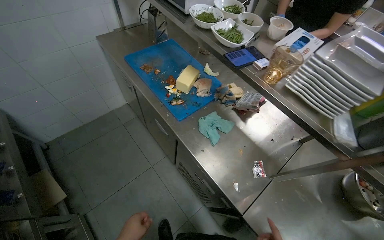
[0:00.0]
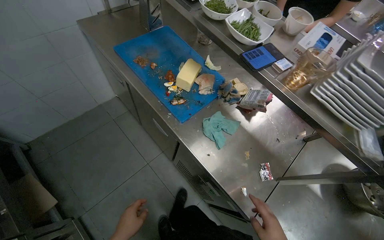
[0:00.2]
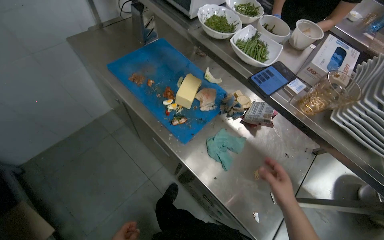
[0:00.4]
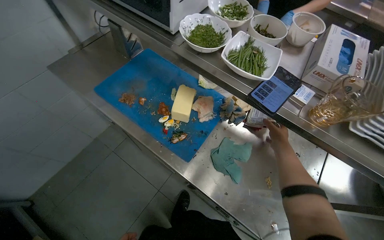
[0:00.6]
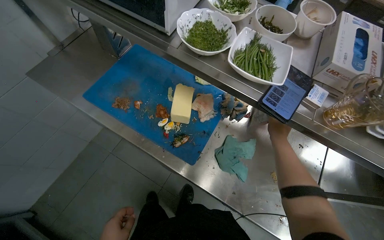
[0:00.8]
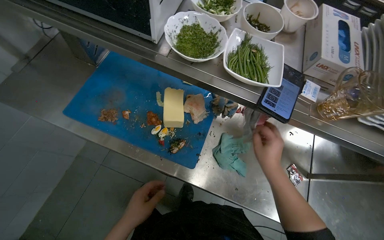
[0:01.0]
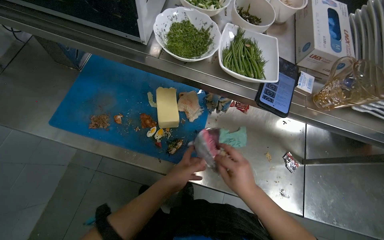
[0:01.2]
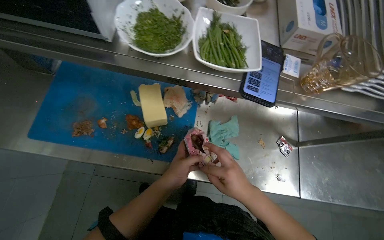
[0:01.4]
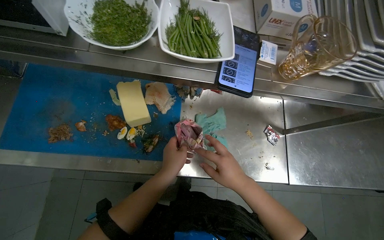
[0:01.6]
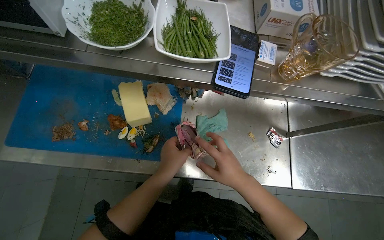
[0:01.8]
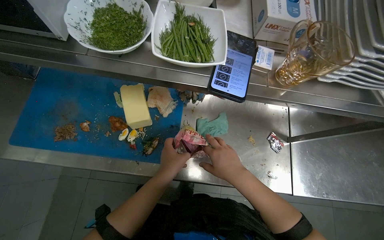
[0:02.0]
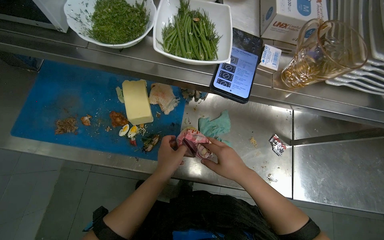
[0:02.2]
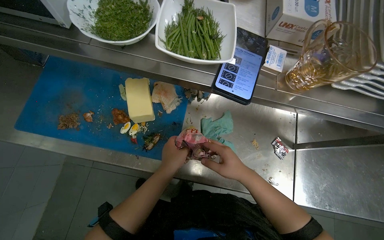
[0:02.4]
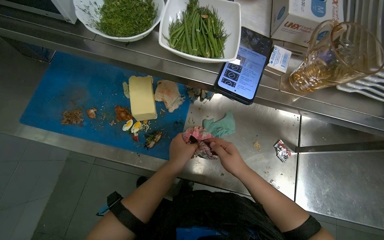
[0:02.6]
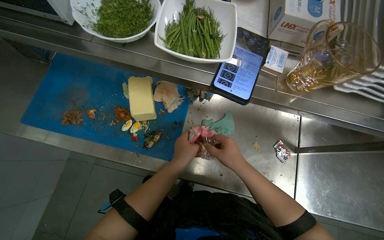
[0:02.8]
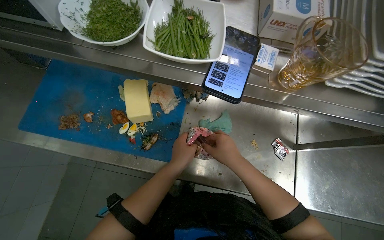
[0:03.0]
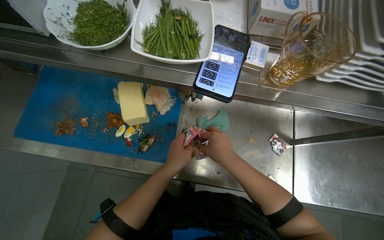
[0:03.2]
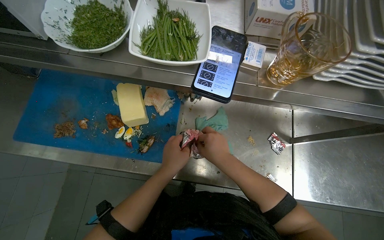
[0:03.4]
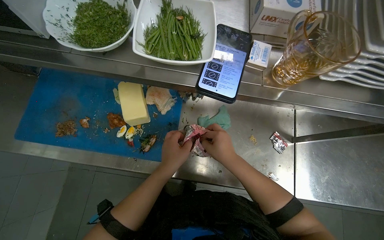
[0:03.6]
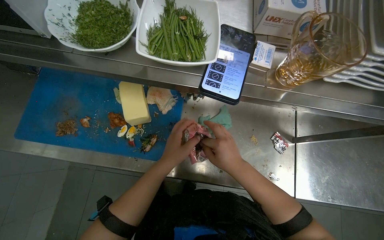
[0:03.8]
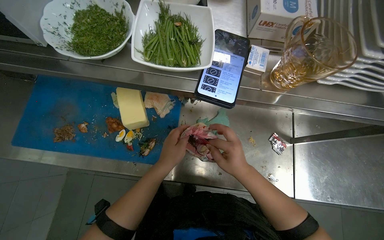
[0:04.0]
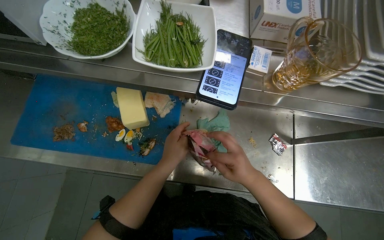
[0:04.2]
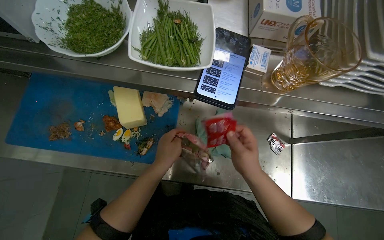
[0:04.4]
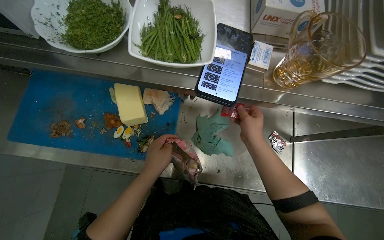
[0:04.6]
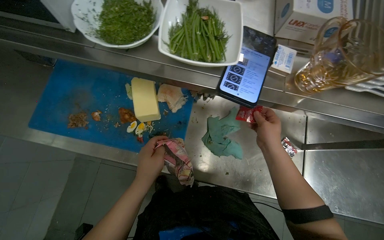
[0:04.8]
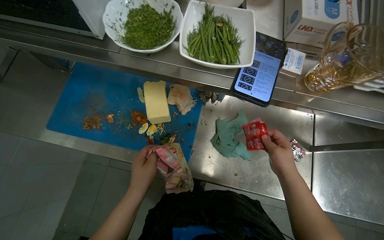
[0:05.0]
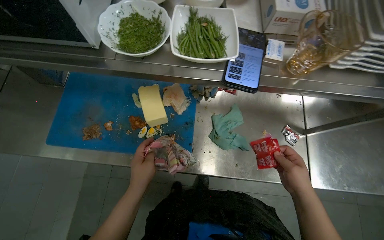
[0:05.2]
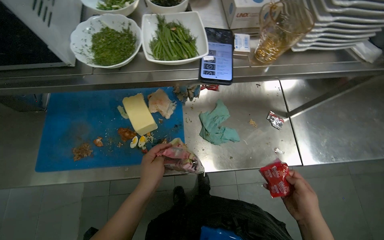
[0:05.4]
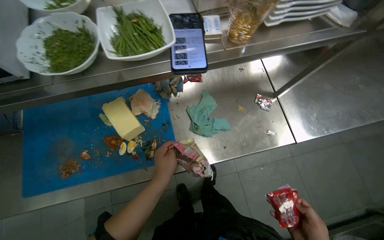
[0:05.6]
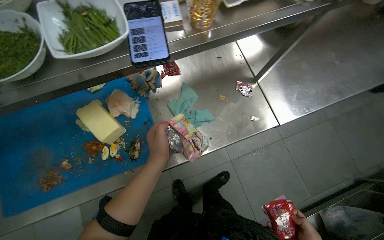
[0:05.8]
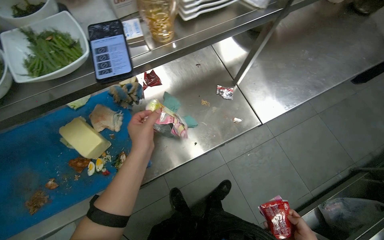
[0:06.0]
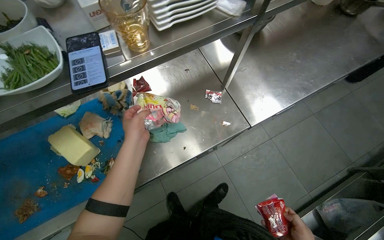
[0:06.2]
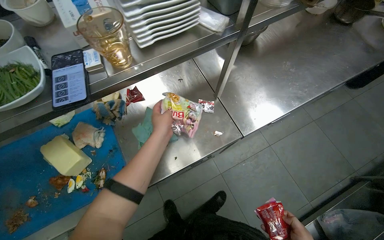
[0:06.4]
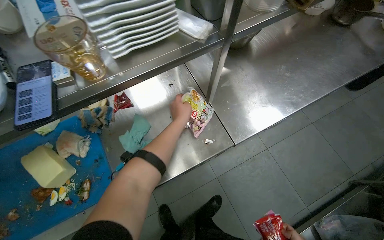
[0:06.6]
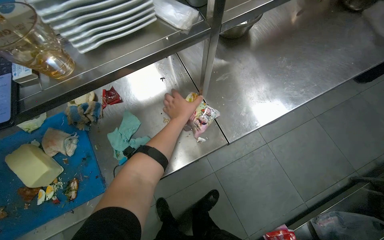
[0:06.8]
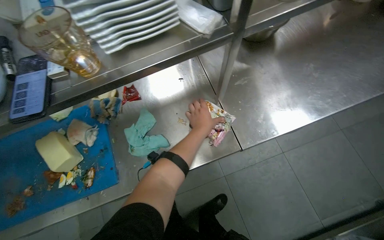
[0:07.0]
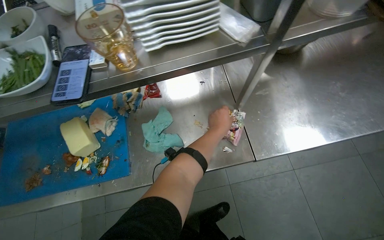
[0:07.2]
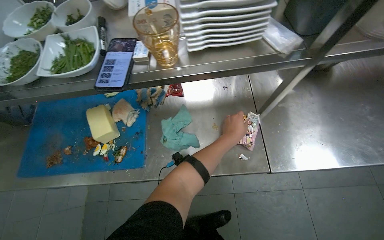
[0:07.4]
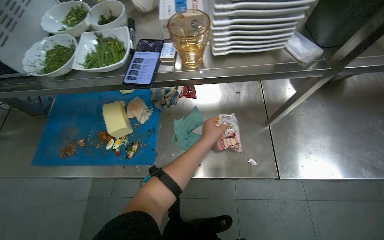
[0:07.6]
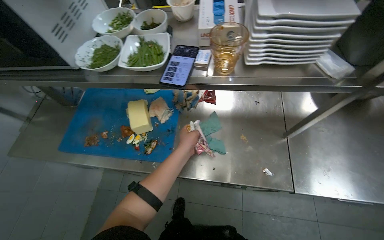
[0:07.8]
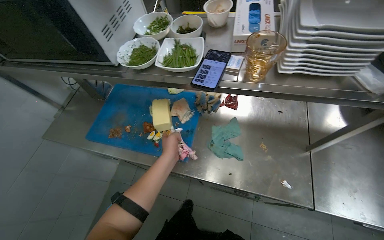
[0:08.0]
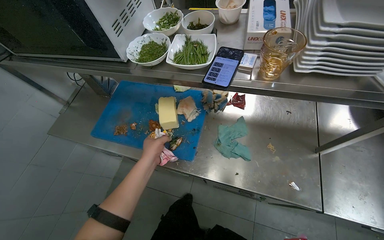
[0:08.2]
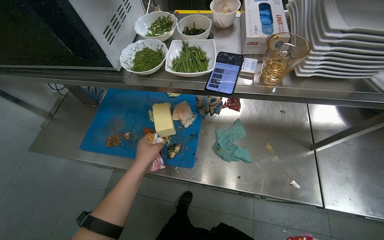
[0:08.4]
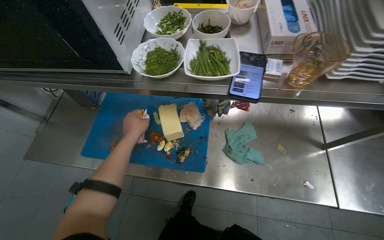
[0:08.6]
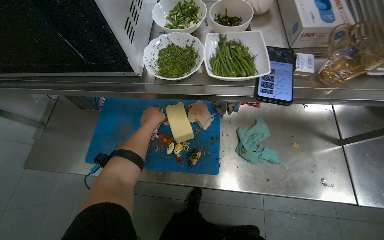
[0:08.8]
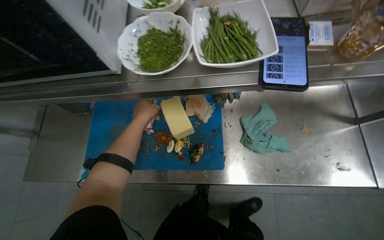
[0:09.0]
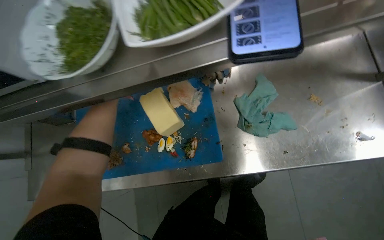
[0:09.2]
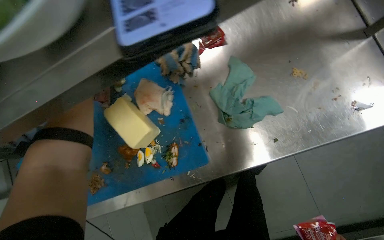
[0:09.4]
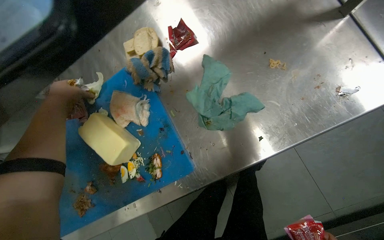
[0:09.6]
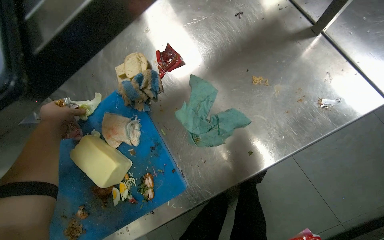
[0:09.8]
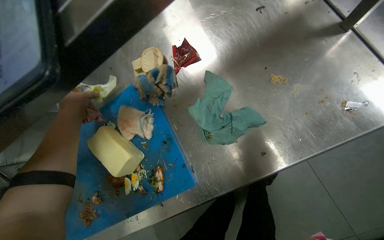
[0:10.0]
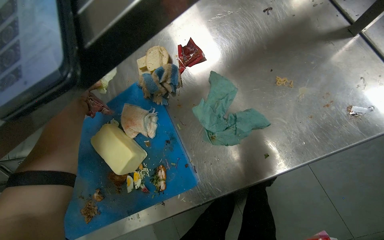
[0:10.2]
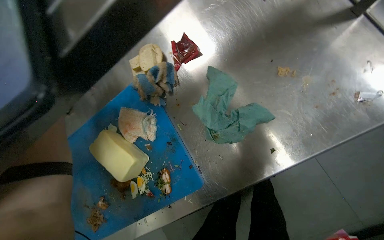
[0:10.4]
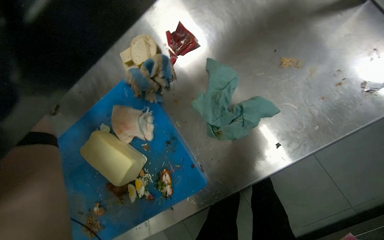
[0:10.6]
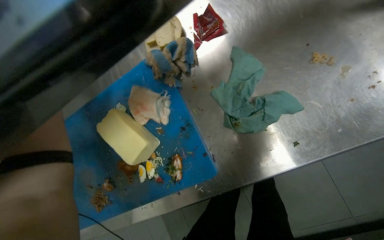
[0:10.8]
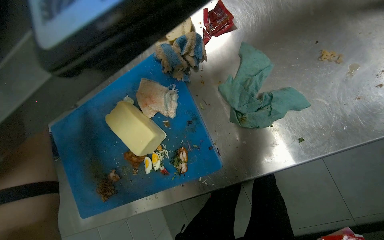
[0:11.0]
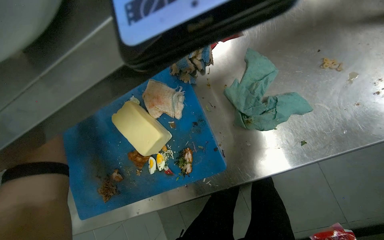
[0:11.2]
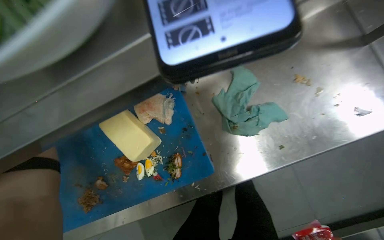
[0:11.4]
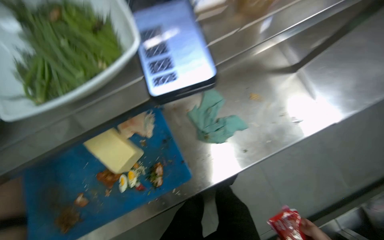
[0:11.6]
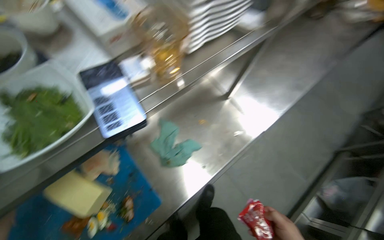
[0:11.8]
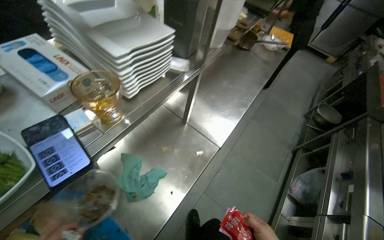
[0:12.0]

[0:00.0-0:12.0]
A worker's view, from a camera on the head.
Job: organizing items.
The whole recording: Organizing kitchen counter and preparing ingredients. The worker organizes items on the kitchen counter, stores bottles, opens ingredient packets, and clears scraps.
0:00.0 to 0:01.6: The wearer moves roughly 50 cm. The head rotates some 45 degrees to the right. The wearer looks about 20 degrees further downward.
0:03.0 to 0:04.4: The hands make small movements and keep their place.
0:04.4 to 0:06.0: Everything in view rotates some 35 degrees counterclockwise.
0:06.0 to 0:07.6: The head turns to the left by some 30 degrees.
0:07.6 to 0:09.0: The left hand is displaced to the left, farther from the camera and up the picture by roughly 50 cm.
0:09.0 to 0:10.4: The scene rotates counterclockwise by approximately 30 degrees.
0:10.4 to 0:12.0: The wearer's head swings about 40 degrees to the right. The view tips upward by roughly 25 degrees.

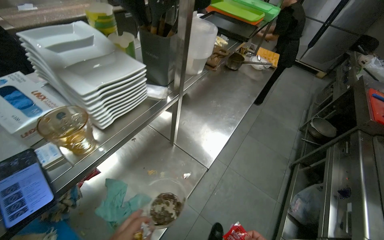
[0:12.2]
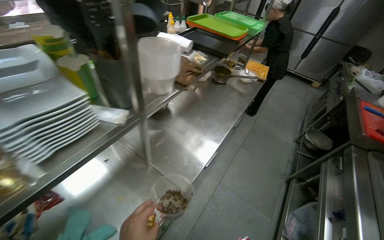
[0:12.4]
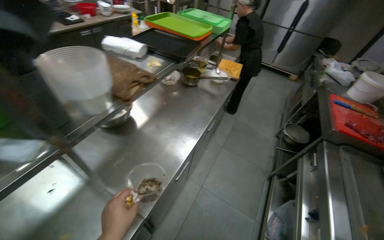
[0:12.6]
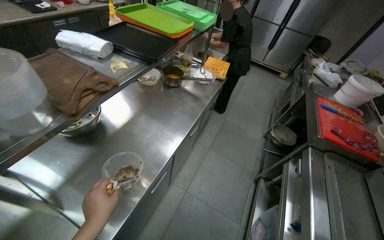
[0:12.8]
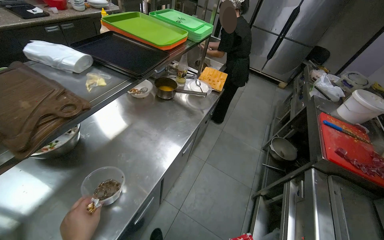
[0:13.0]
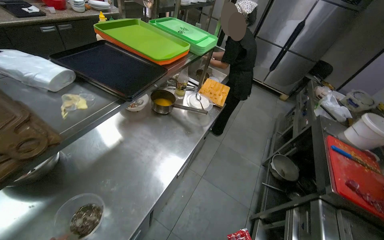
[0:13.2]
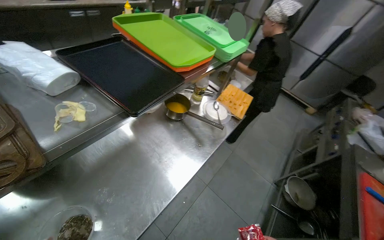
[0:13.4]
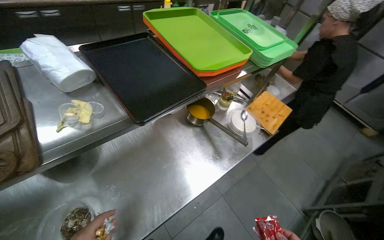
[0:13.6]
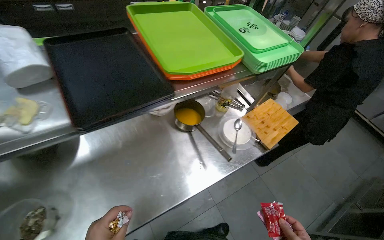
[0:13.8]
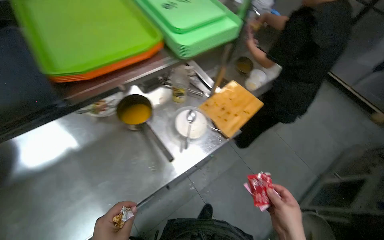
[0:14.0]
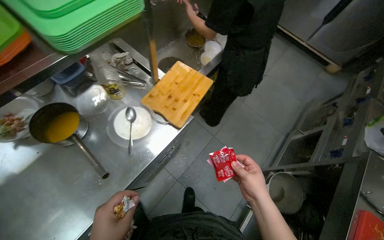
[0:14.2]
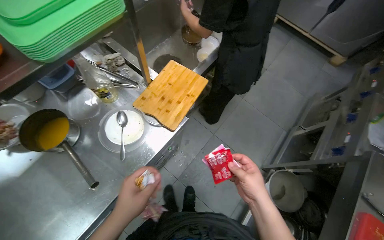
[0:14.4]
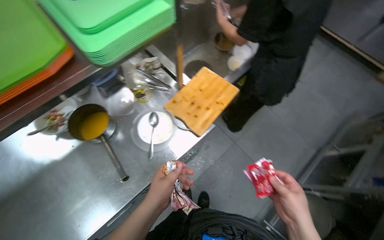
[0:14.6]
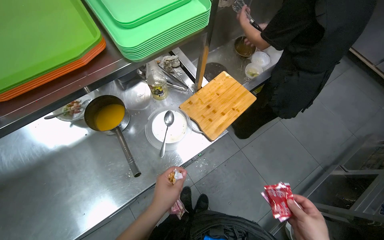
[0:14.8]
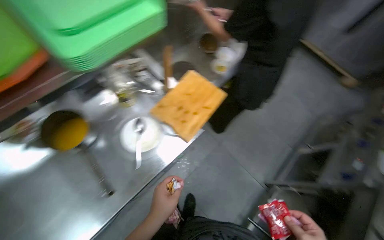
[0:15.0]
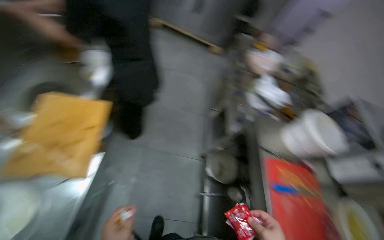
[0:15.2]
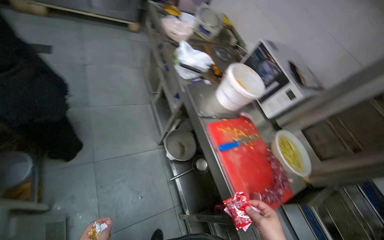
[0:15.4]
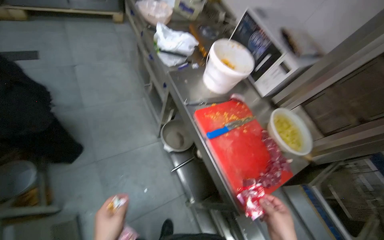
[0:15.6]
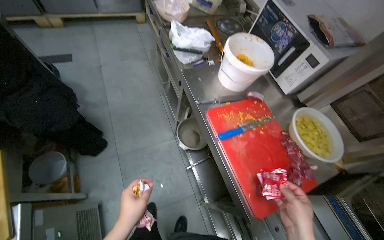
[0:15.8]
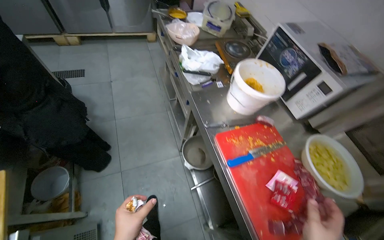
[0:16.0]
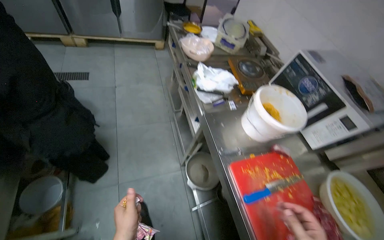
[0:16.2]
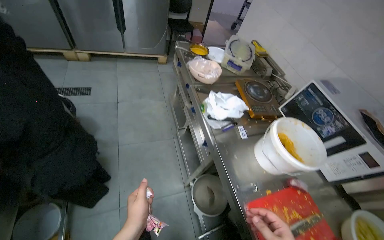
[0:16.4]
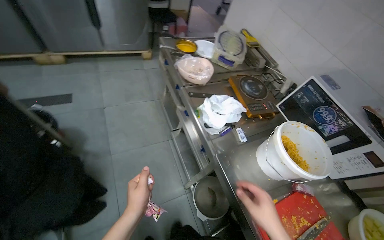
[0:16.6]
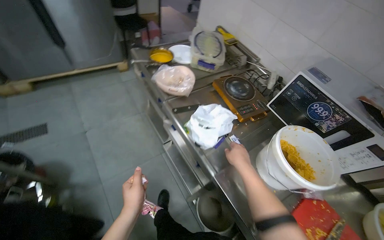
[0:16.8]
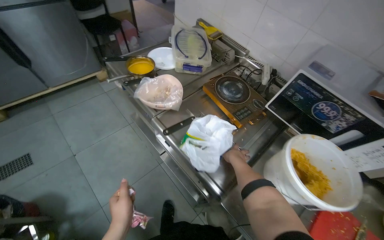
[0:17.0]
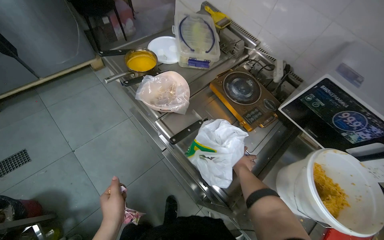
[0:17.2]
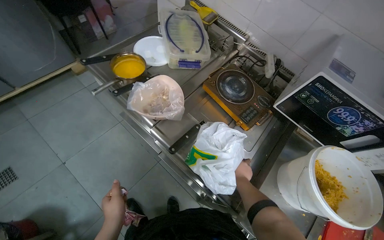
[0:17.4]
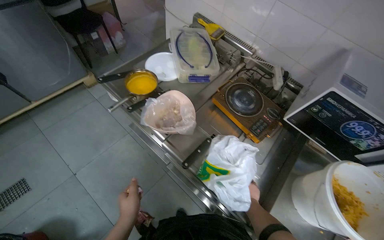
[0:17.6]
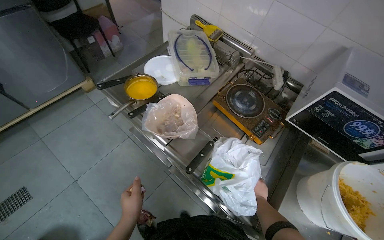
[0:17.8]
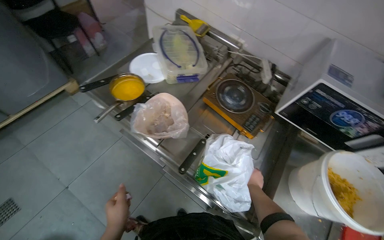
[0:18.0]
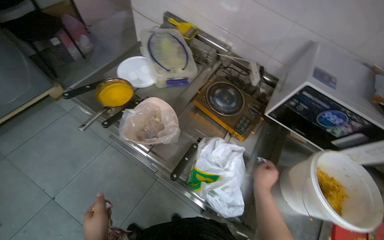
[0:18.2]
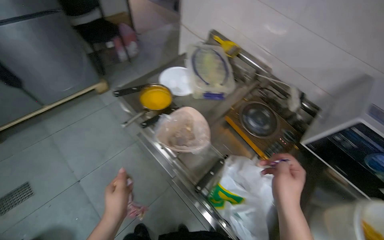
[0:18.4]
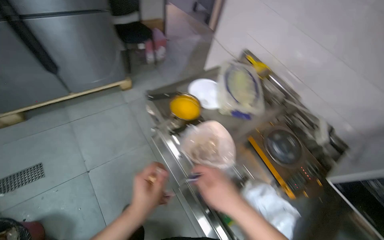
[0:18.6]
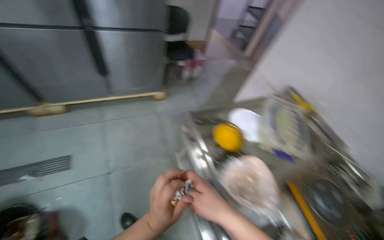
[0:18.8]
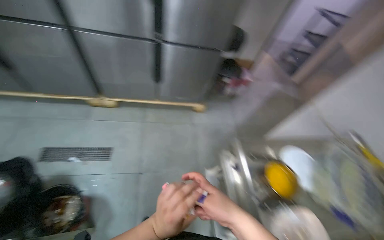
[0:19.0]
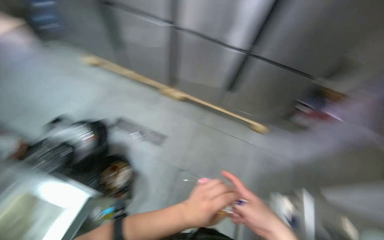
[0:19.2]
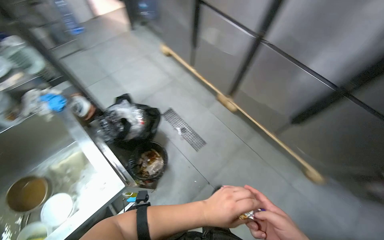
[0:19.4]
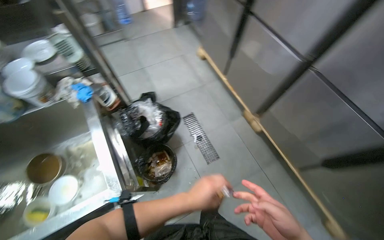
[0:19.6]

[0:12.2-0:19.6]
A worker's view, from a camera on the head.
Job: organizing items.
The whole recording: Organizing kitchen counter and preparing ingredients. The worker organizes items on the kitchen counter, stores bottles, opens ingredient packets, and clears scraps.
0:12.2 to 0:13.6: The head travels about 90 cm.
0:13.6 to 0:15.2: The head travels approximately 70 cm. The wearer looks roughly 50 degrees further to the right. The view tips downward by about 15 degrees.
0:15.2 to 0:16.6: The camera travels approximately 50 cm. The scene rotates counterclockwise by roughly 25 degrees.
0:16.6 to 0:18.2: The wearer moves approximately 60 cm. The head rotates some 35 degrees to the right.
0:18.2 to 0:19.6: The head travels some 90 cm. The wearer looks some 120 degrees further to the left. The view tilts some 15 degrees upward.
